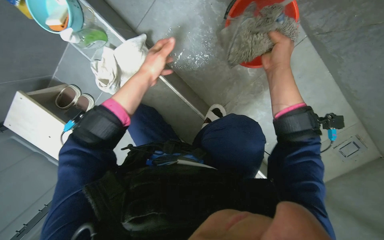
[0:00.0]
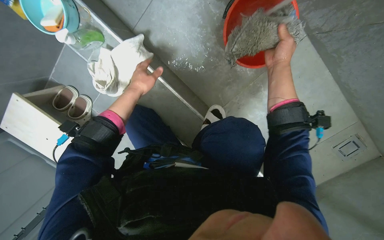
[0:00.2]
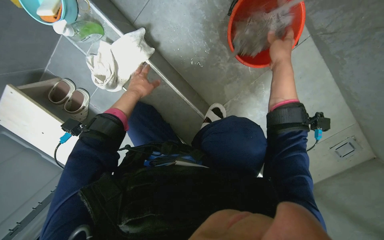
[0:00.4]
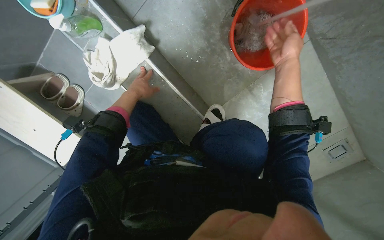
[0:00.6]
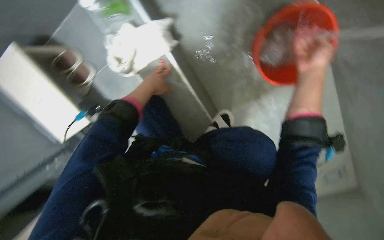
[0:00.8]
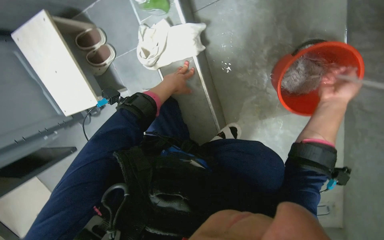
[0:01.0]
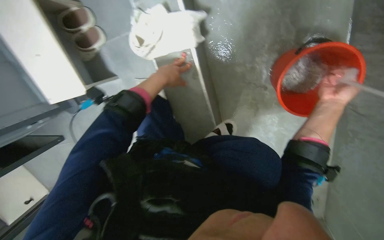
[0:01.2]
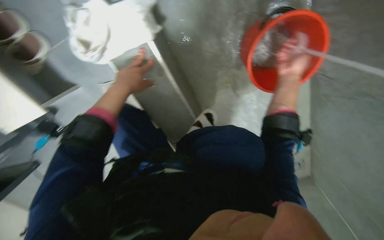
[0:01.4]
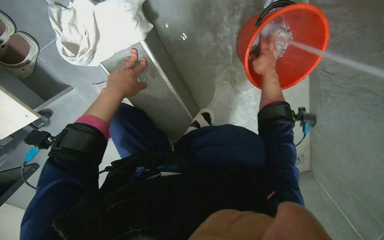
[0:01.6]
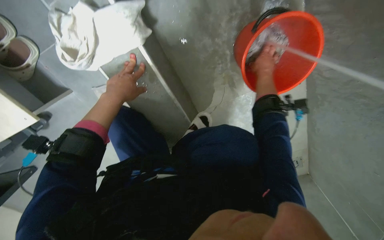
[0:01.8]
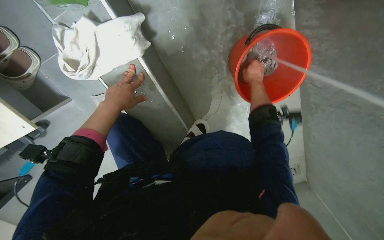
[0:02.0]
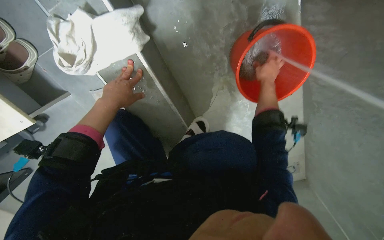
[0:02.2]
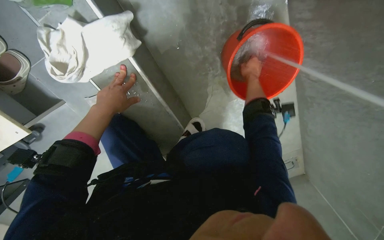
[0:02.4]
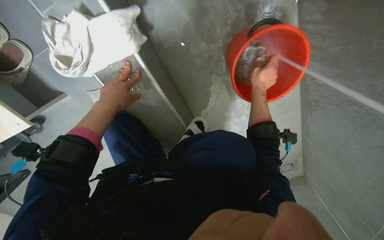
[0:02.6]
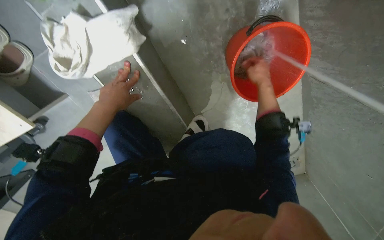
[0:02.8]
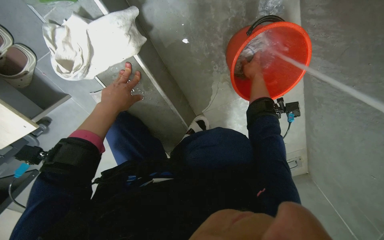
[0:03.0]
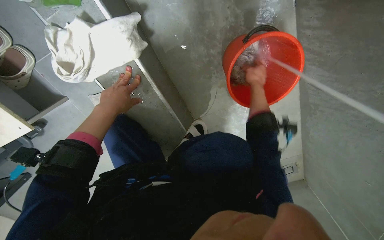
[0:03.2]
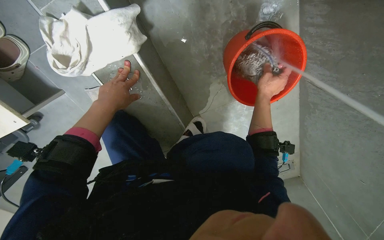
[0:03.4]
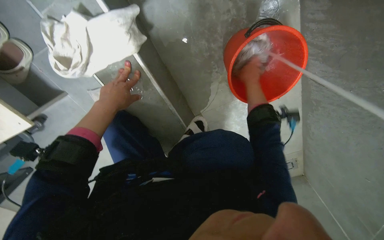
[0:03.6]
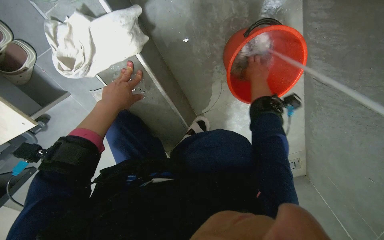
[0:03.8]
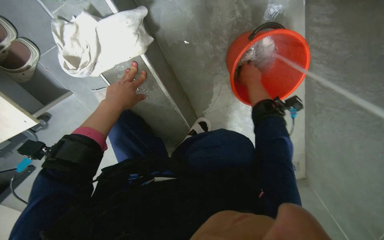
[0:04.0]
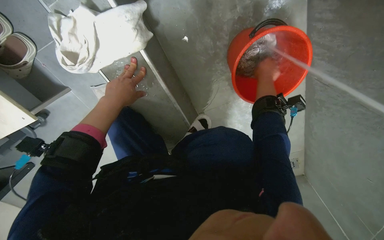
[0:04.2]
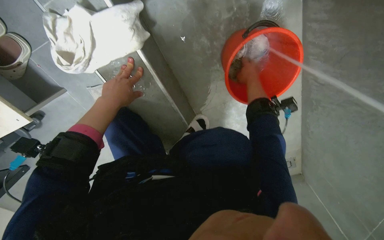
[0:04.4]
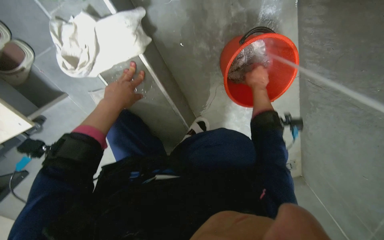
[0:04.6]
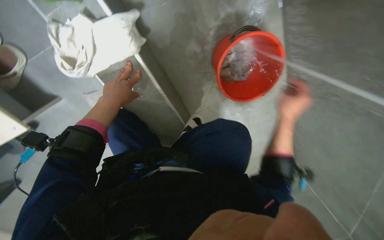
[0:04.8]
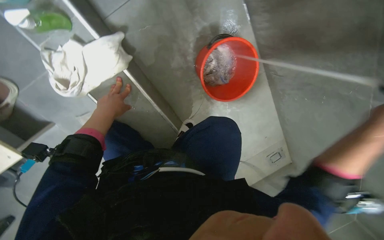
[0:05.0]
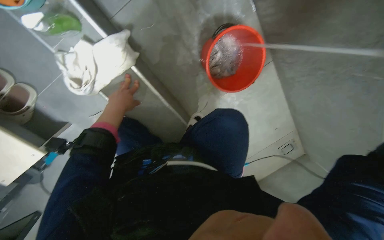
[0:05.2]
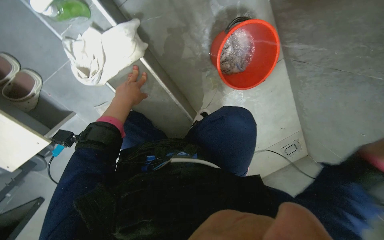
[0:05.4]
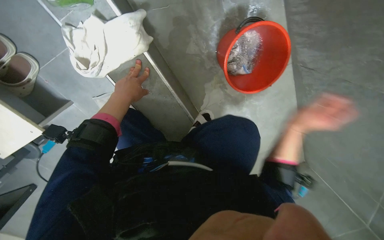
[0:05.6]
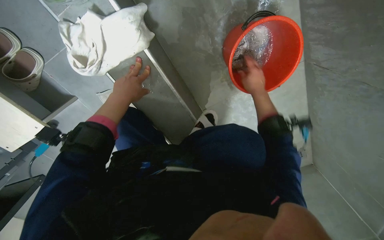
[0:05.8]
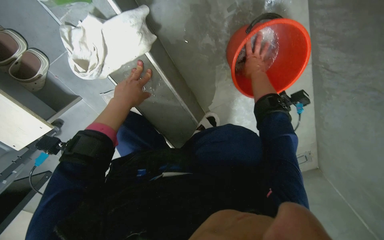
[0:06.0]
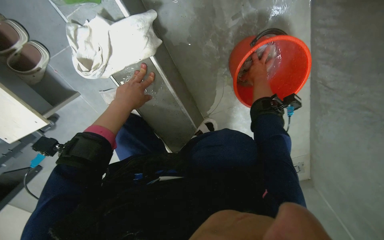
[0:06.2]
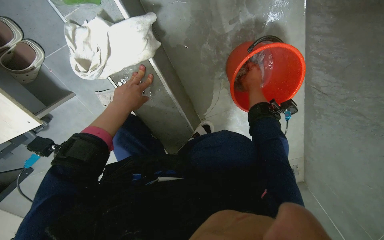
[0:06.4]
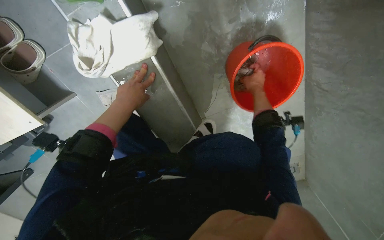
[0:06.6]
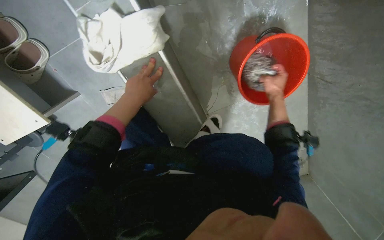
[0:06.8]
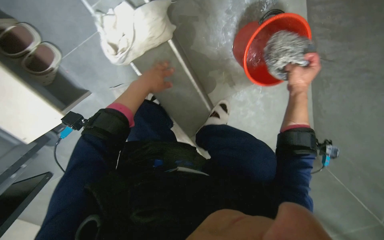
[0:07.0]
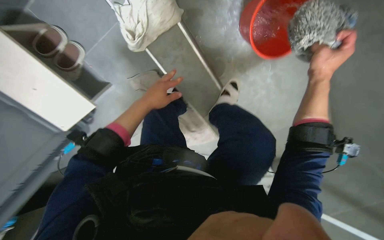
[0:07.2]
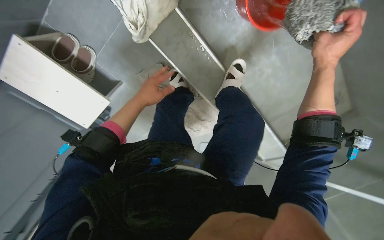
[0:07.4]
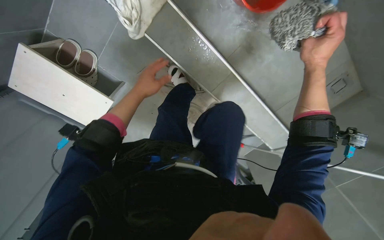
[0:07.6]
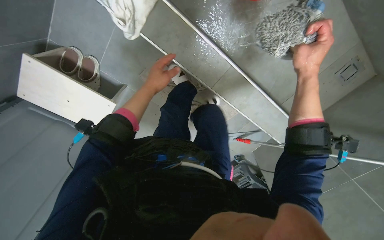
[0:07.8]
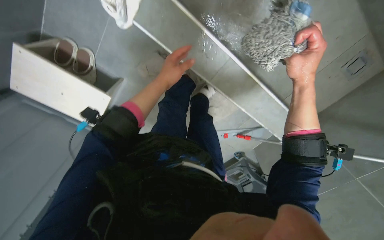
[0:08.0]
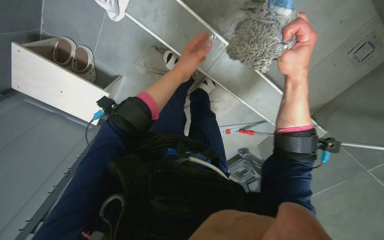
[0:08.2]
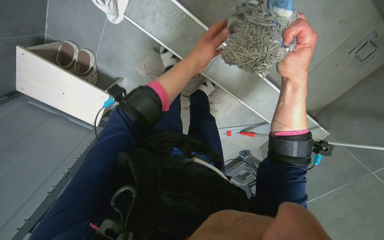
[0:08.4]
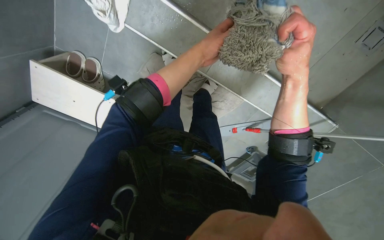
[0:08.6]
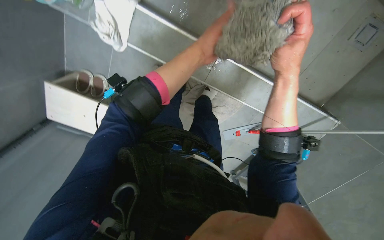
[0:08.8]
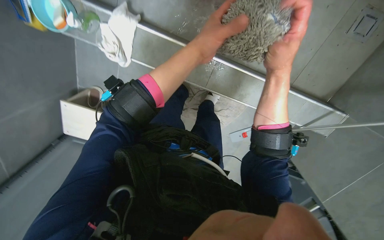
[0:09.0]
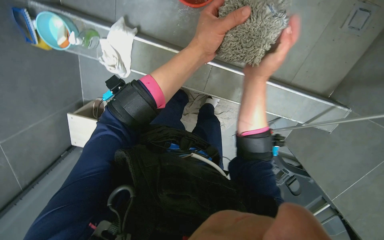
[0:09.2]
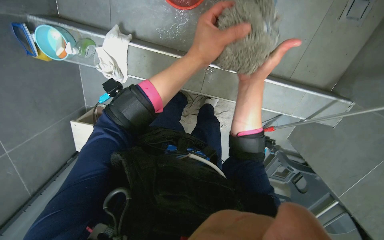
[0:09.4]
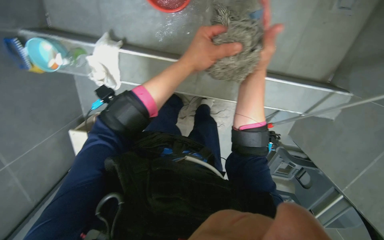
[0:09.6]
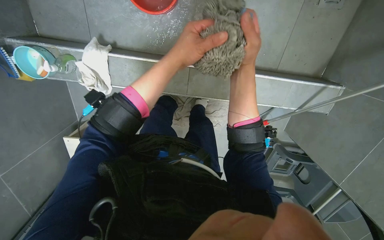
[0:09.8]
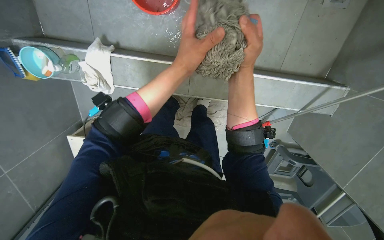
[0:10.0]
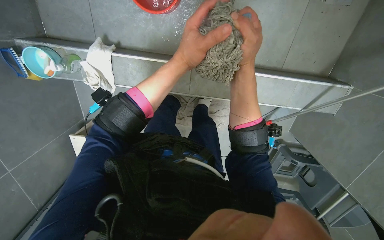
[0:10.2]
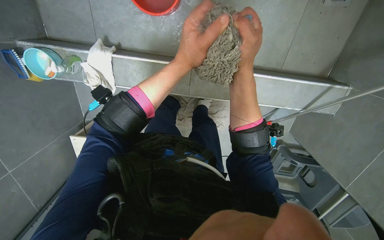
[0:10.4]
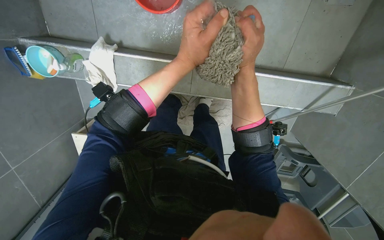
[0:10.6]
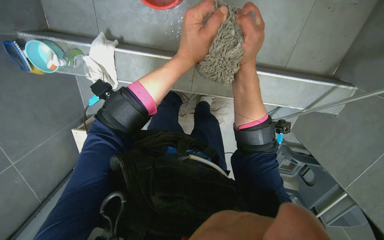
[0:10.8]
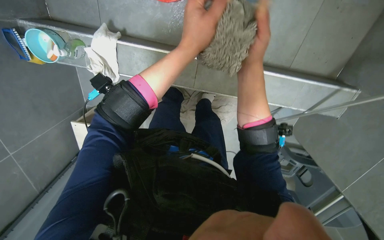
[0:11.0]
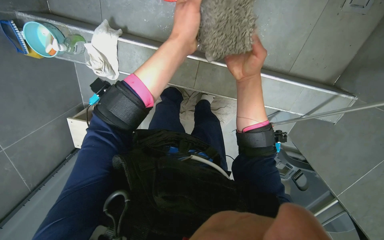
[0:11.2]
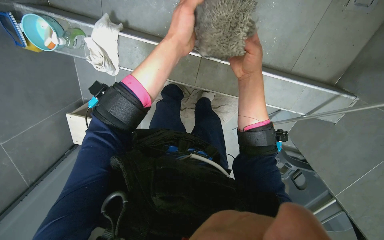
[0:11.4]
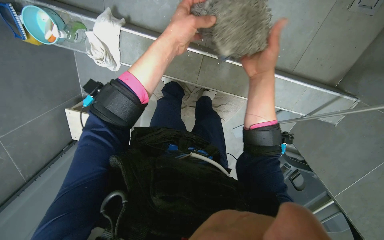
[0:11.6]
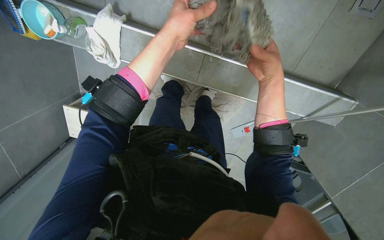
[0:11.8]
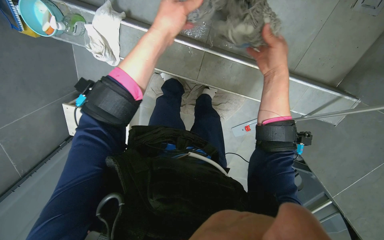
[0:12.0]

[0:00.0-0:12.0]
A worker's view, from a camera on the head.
Job: preparing cleaning supplies.
The whole recording: Cleaning mop head. The worker rinses, wrings, and brushes the mop head.
0:00.0 to 0:01.6: The camera pitches downward, by approximately 10 degrees. The right hand travels farther from the camera by roughly 10 cm, while the left hand is displaced to the left by roughly 10 cm.
0:03.0 to 0:04.4: The hands work in one place, with small movements.
0:06.0 to 0:07.6: The right hand moves down the picture and nearer to the camera, roughly 30 cm.
0:07.6 to 0:09.0: The camera sweeps to the left, by some 15 degrees. The left hand shifts about 35 cm to the right and nearer to the camera.
0:10.4 to 0:12.0: The left hand travels to the left by roughly 10 cm.

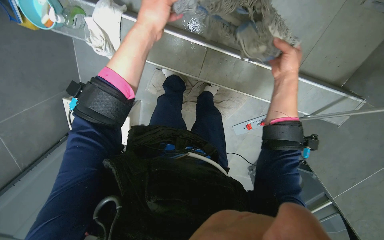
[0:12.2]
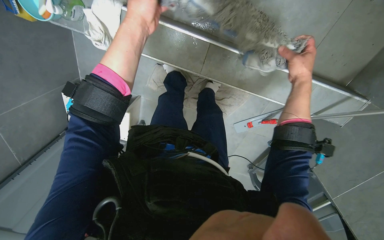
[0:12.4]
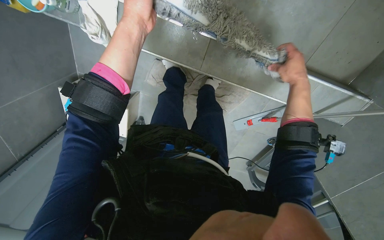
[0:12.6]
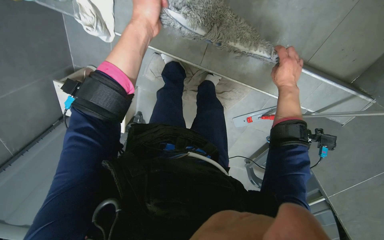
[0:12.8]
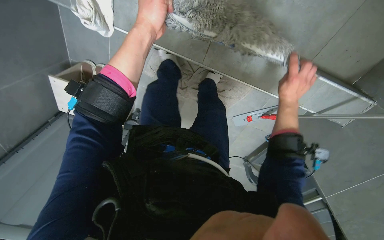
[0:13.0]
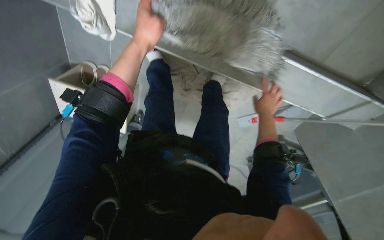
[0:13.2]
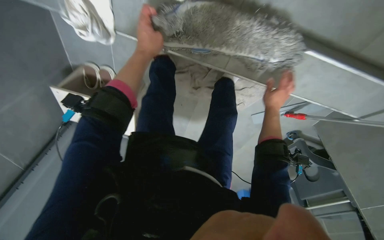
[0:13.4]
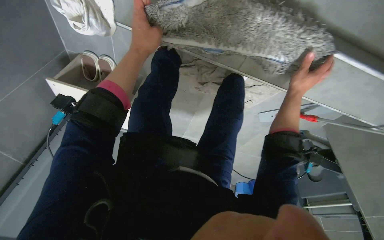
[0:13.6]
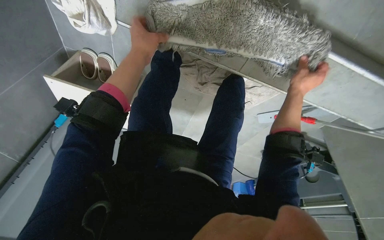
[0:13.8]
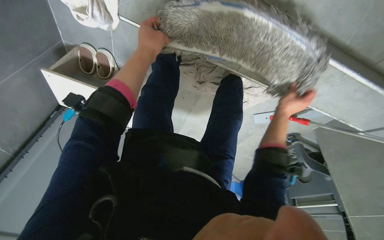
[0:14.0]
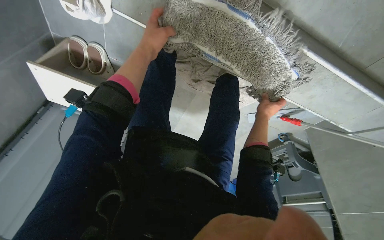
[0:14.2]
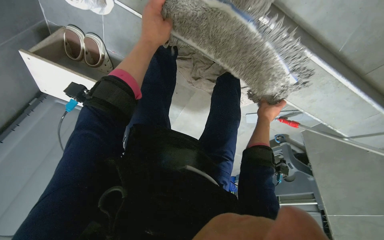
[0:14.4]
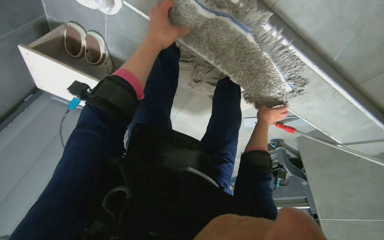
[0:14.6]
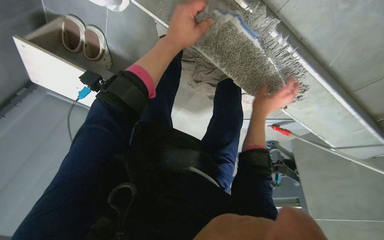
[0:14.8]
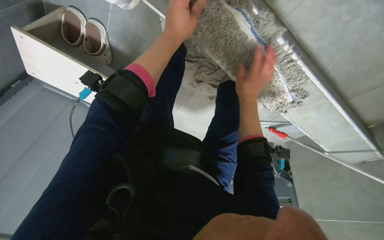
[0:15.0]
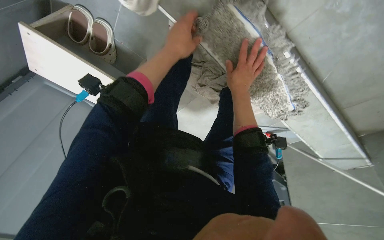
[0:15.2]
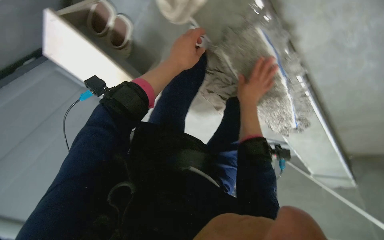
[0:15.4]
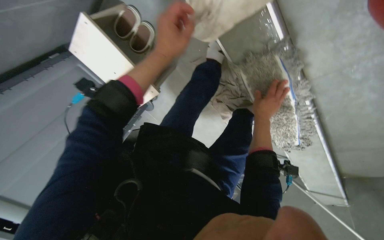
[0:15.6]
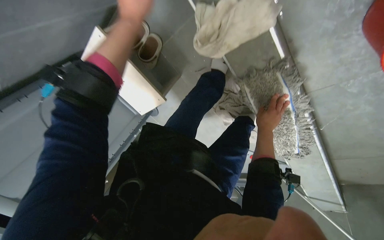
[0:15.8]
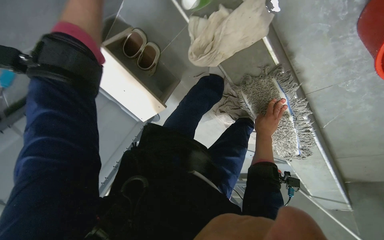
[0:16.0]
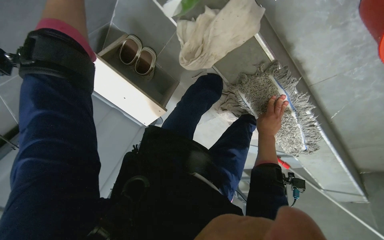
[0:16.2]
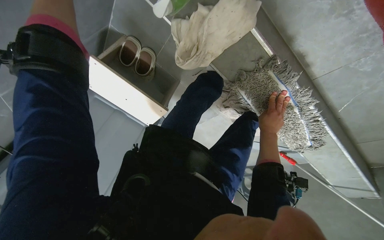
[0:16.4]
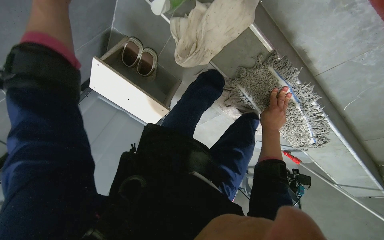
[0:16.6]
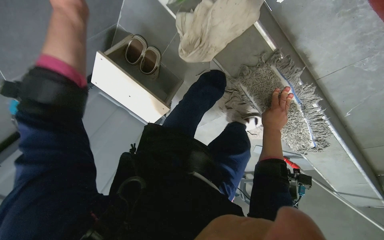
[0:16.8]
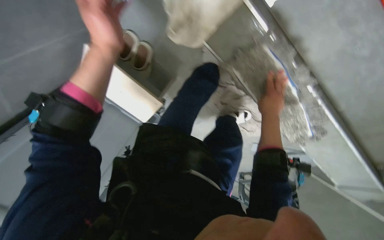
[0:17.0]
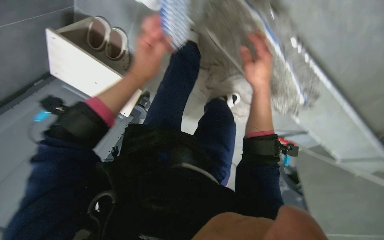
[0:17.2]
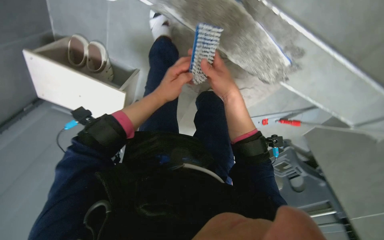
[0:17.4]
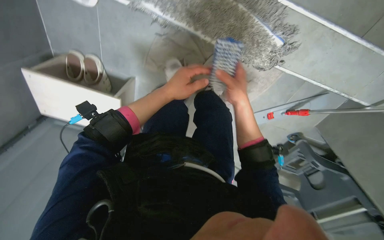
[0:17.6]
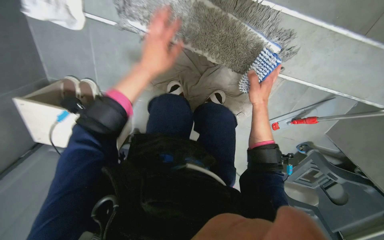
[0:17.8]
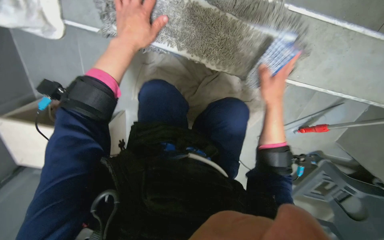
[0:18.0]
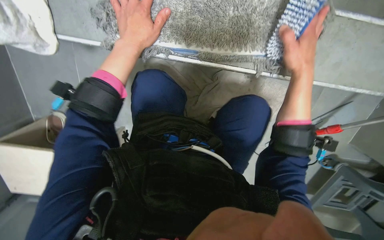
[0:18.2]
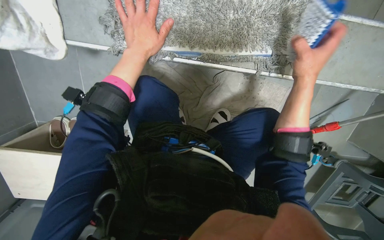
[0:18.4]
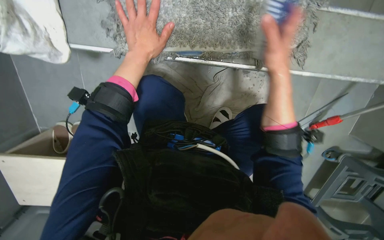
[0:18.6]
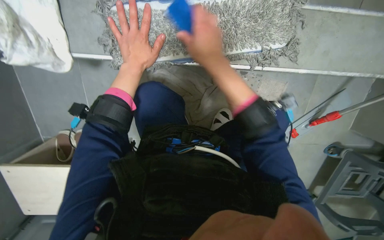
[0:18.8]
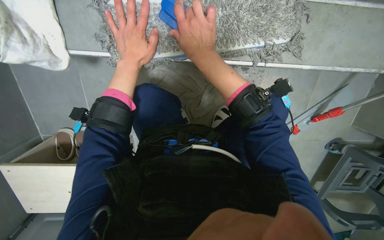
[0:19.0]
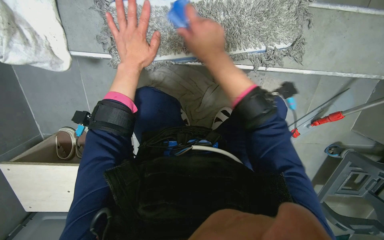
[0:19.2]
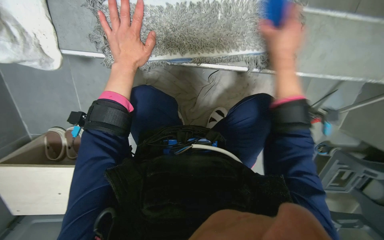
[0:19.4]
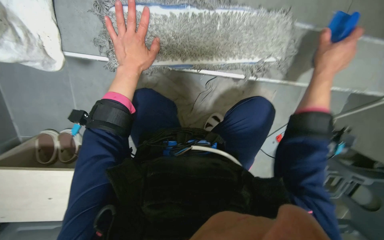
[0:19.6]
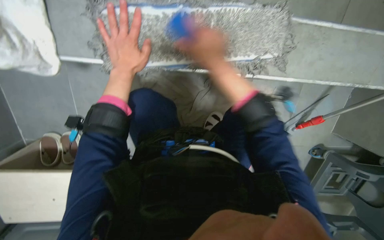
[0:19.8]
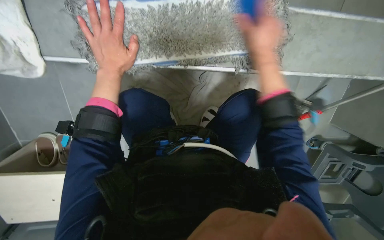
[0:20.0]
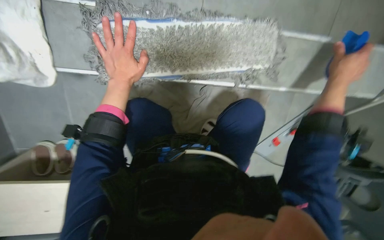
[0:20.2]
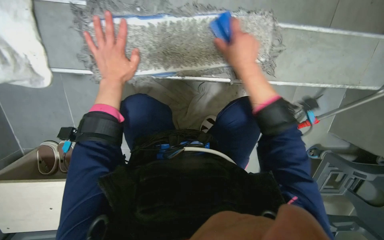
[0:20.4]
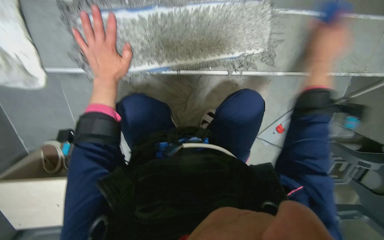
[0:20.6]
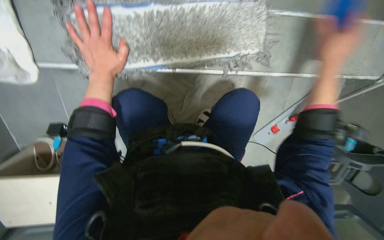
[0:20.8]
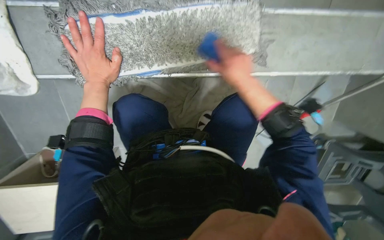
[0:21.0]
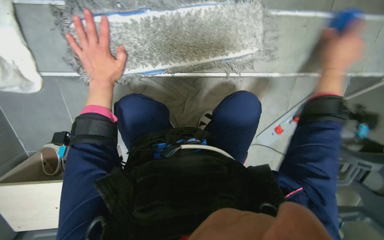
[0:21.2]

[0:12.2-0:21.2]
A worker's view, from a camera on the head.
Job: preparing cleaning supplies.
The whole recording: Cleaning mop head. The worker rinses, wrings, and brushes the mop head.
0:12.2 to 0:13.8: The wearer's head swings roughly 20 degrees to the left. The wearer looks about 20 degrees further downward.
0:13.8 to 0:15.2: The right hand goes about 25 cm to the left.
0:16.6 to 0:18.2: The camera is carried approximately 50 cm. The view tilts approximately 30 degrees upward. The scene turns about 30 degrees counterclockwise in the picture.
0:18.2 to 0:19.8: The right hand reaches roughly 15 cm to the left, then returns.
0:19.8 to 0:21.2: The right hand reaches about 10 cm to the left, then returns.
